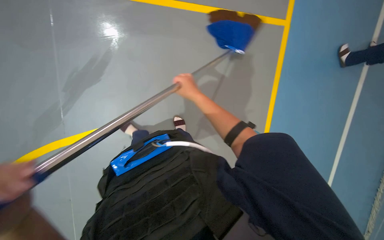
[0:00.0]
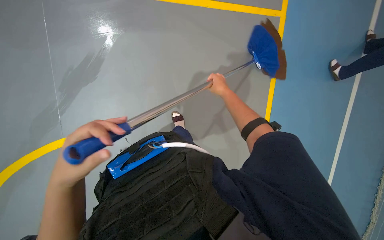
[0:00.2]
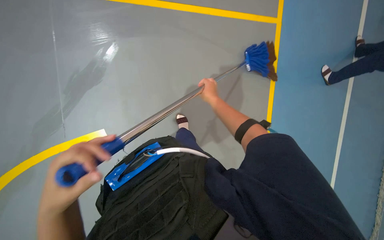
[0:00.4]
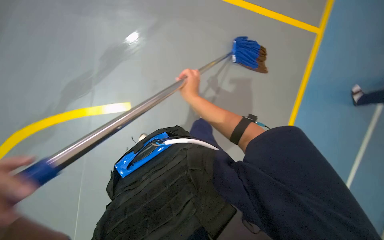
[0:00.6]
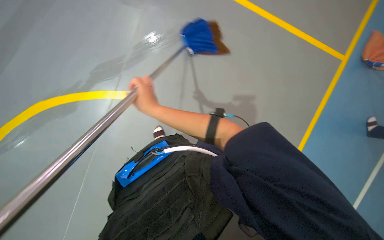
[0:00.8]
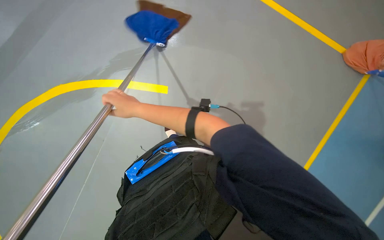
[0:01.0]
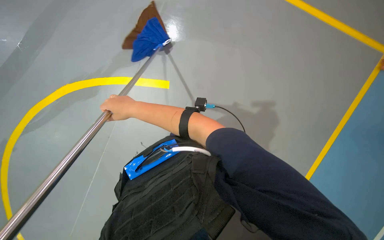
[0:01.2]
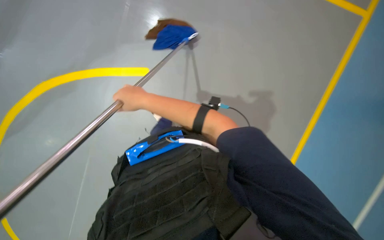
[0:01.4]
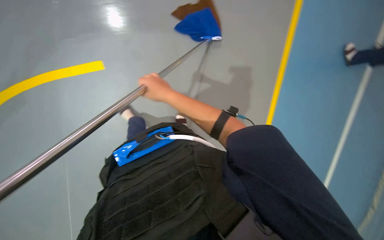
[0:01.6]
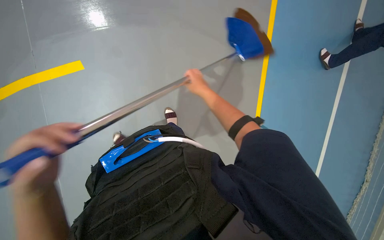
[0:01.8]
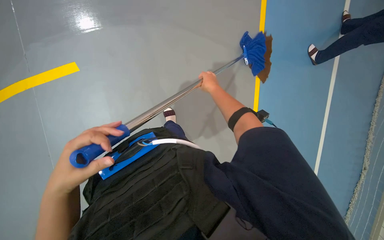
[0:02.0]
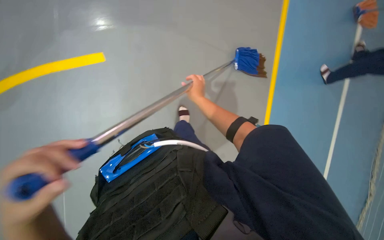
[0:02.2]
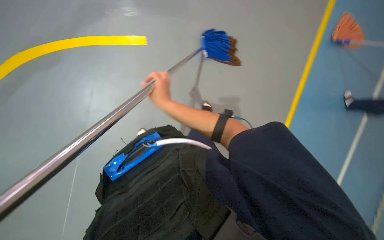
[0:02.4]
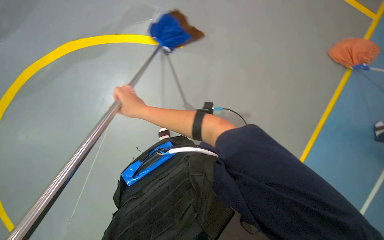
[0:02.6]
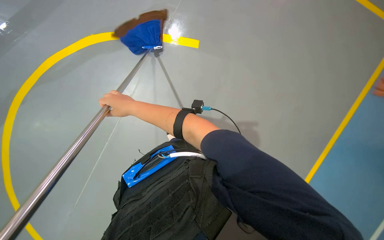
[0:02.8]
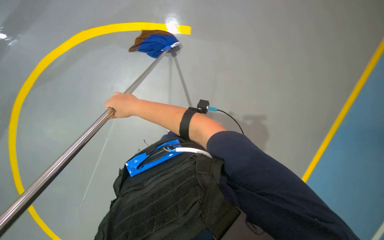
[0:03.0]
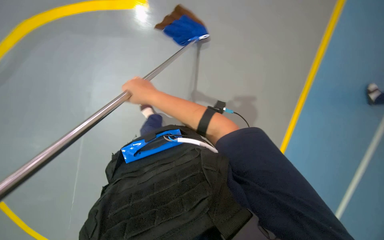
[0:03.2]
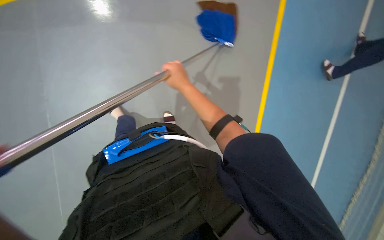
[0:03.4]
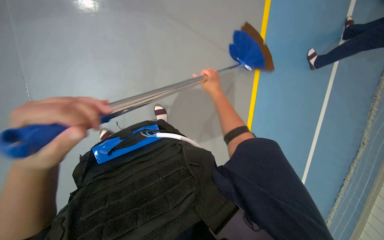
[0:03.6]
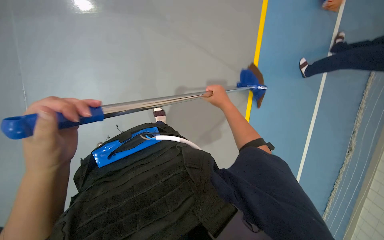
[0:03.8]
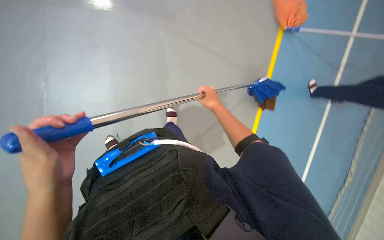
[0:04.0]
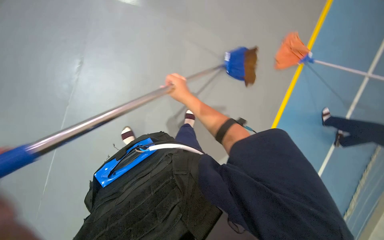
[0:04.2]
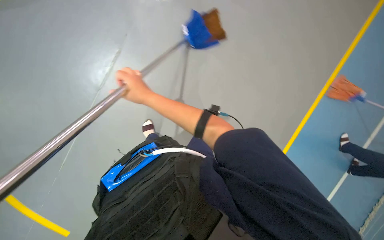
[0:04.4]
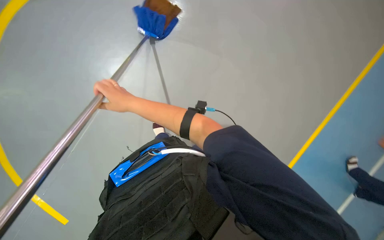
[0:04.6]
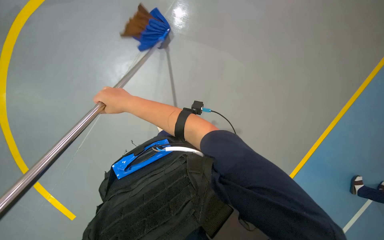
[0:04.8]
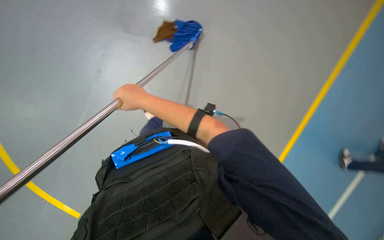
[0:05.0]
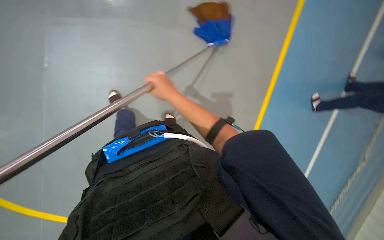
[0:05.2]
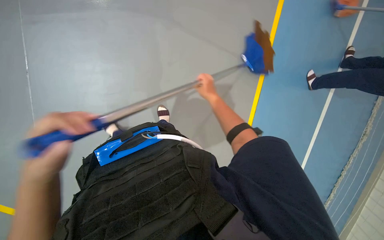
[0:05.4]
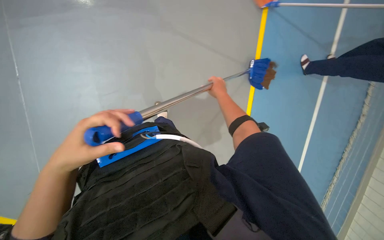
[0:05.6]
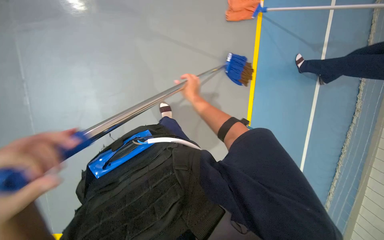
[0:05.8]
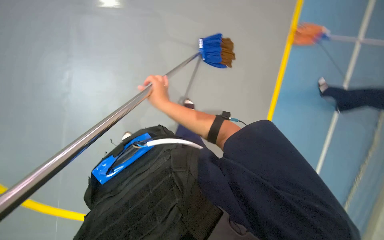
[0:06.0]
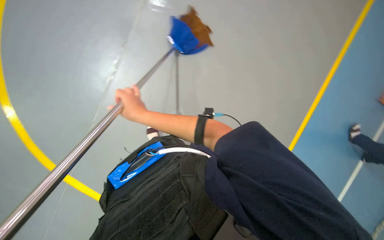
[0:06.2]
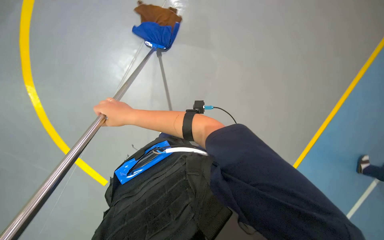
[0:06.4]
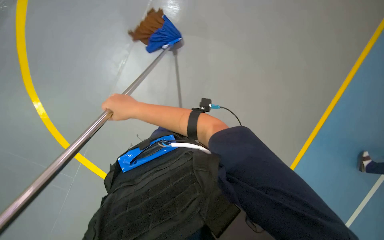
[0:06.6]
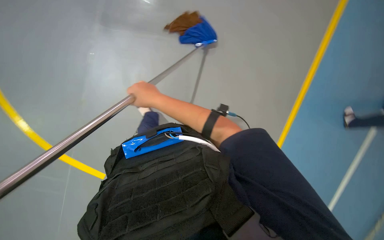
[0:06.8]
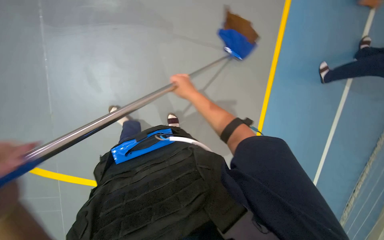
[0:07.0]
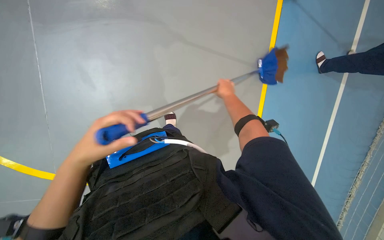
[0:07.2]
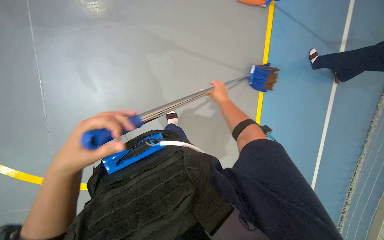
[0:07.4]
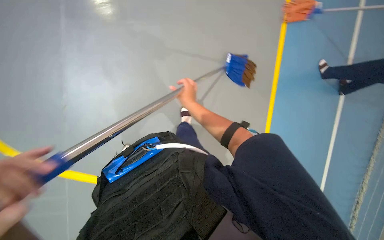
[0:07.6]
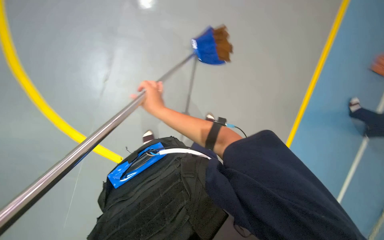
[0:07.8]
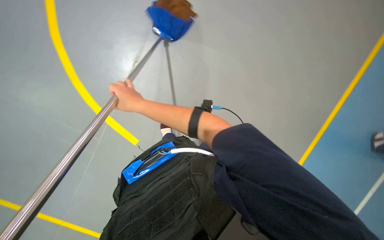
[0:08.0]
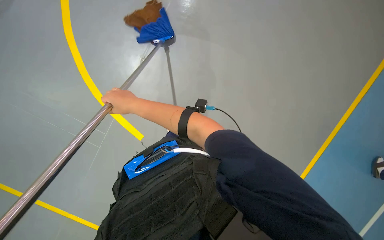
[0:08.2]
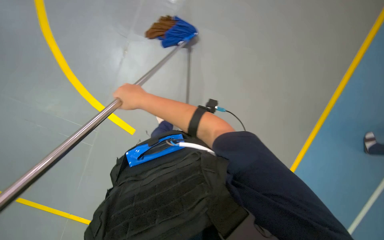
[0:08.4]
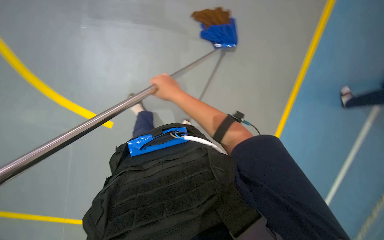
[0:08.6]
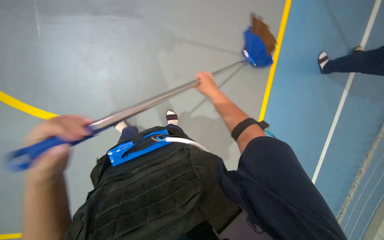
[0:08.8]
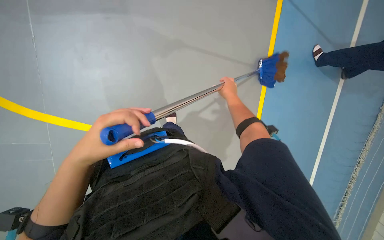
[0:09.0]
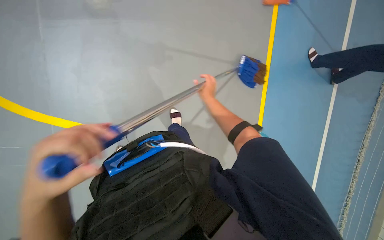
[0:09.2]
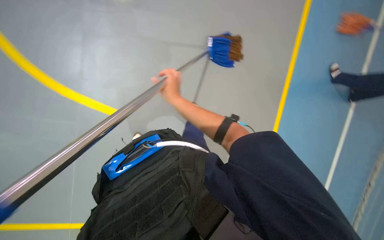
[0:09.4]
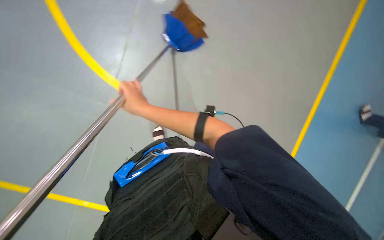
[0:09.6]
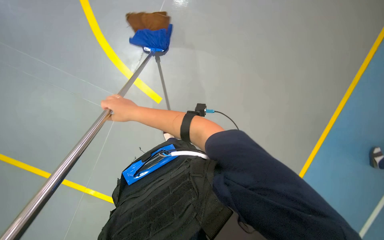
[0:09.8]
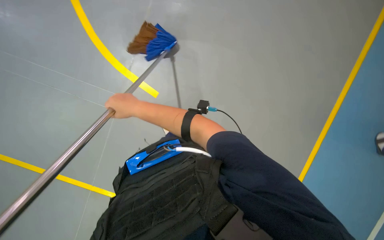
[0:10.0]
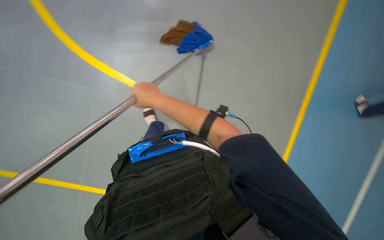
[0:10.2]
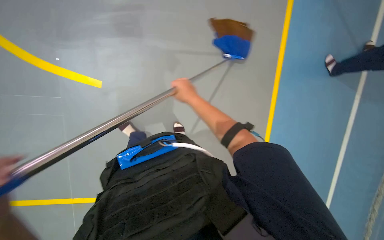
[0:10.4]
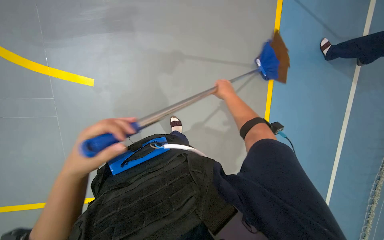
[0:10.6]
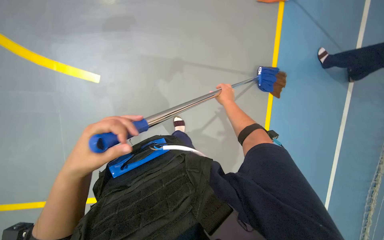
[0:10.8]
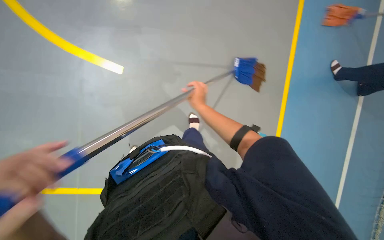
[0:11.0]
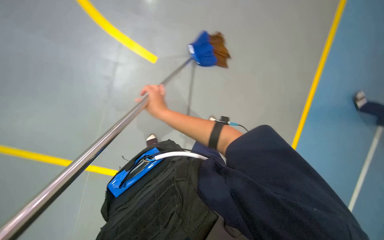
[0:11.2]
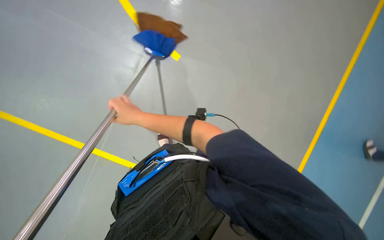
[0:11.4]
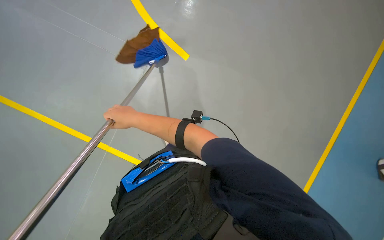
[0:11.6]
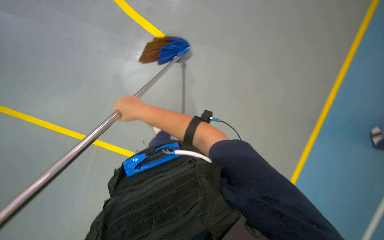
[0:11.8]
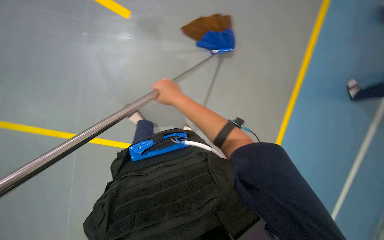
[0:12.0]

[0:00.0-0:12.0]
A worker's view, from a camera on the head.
Job: mopping floor.
The whole recording: Mopping floor with bucket. The worker dips and wrings the mop in the bucket, then mops the floor, and moves the cleaning cart.
0:00.0 to 0:01.6: The right hand swings left and right, approximately 30 cm each way, with 2 reversals.
0:04.4 to 0:06.0: The right hand is displaced farther from the camera by about 20 cm, and reaches about 20 cm to the right, then returns.
0:06.0 to 0:07.6: The right hand swings left and right, about 30 cm each way, with 2 reversals.
0:07.6 to 0:09.0: The right hand travels to the right by approximately 10 cm.
0:09.0 to 0:10.4: The right hand travels to the left by approximately 15 cm.

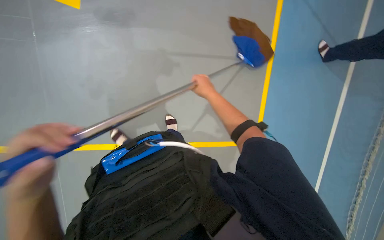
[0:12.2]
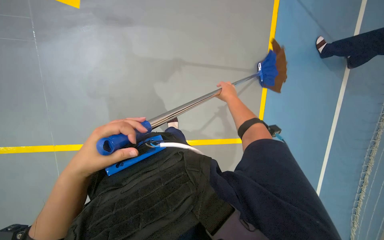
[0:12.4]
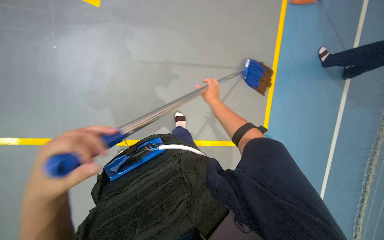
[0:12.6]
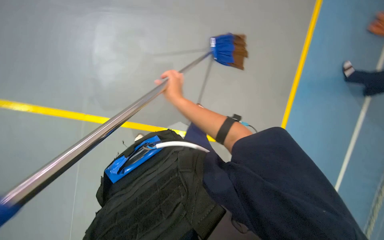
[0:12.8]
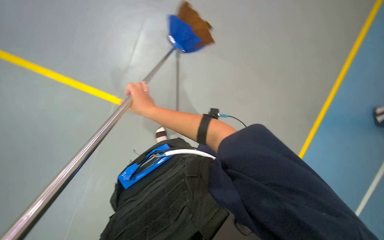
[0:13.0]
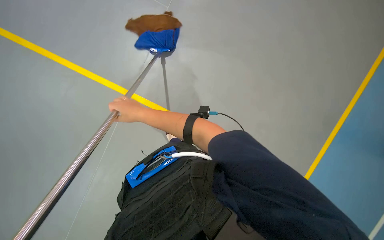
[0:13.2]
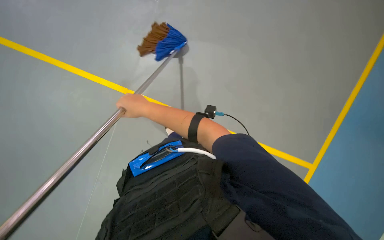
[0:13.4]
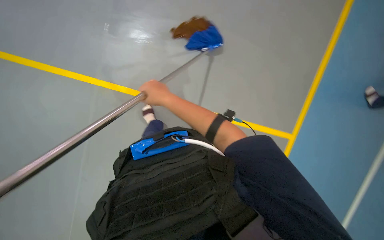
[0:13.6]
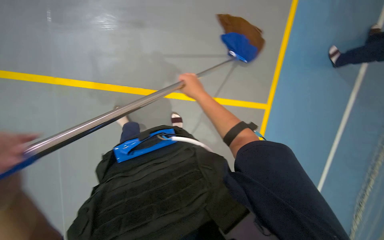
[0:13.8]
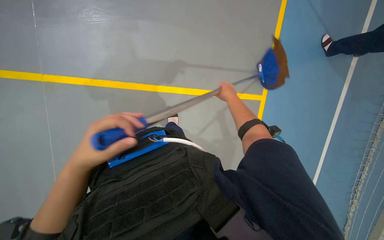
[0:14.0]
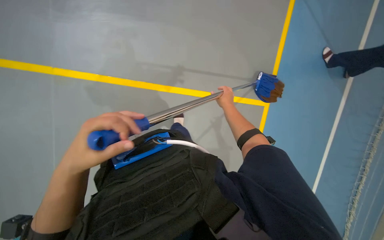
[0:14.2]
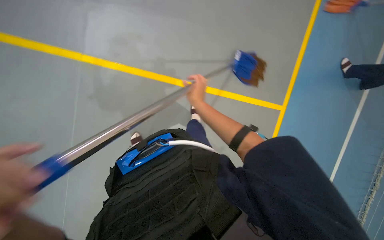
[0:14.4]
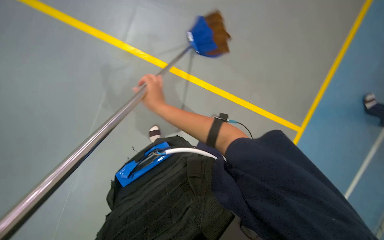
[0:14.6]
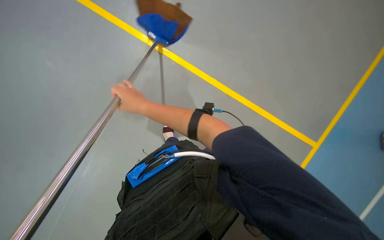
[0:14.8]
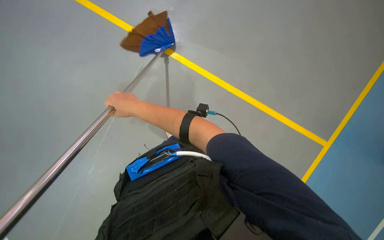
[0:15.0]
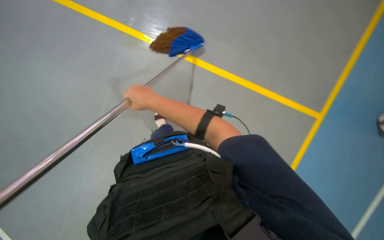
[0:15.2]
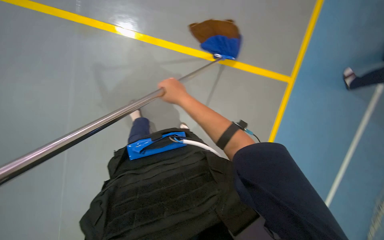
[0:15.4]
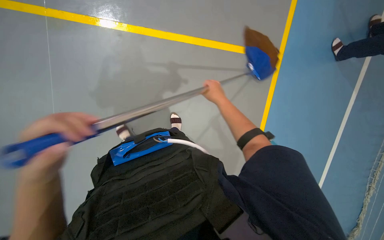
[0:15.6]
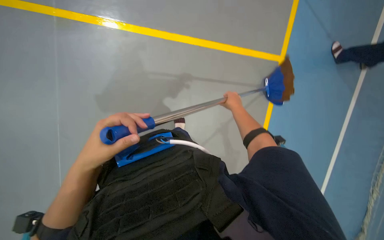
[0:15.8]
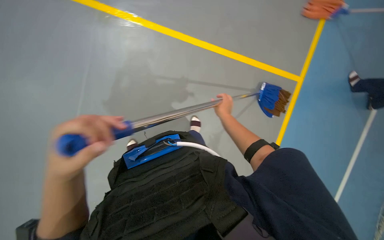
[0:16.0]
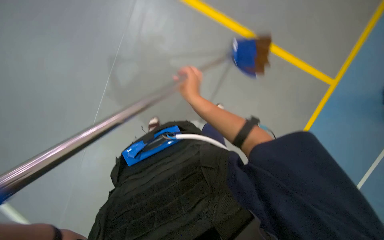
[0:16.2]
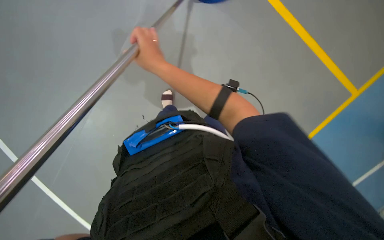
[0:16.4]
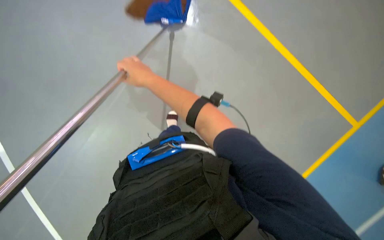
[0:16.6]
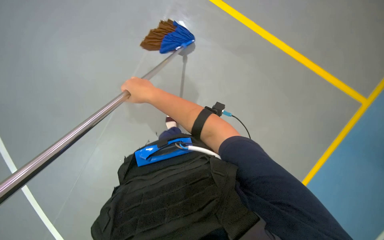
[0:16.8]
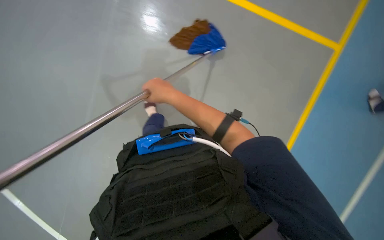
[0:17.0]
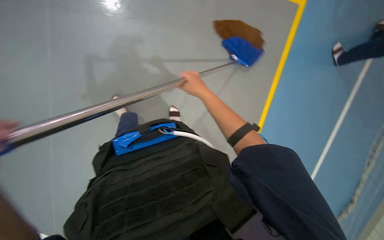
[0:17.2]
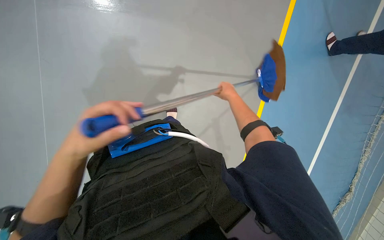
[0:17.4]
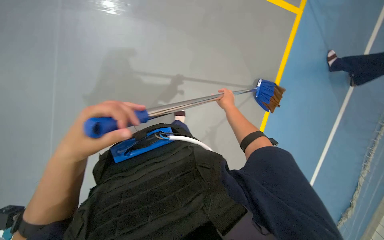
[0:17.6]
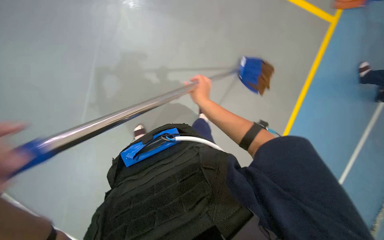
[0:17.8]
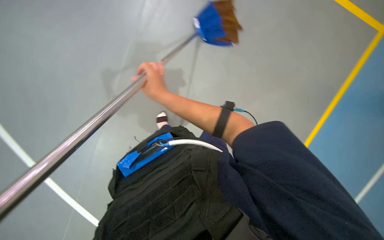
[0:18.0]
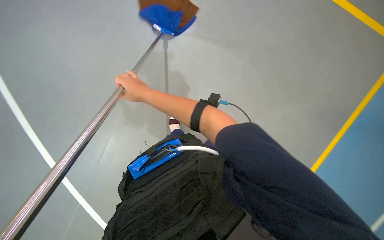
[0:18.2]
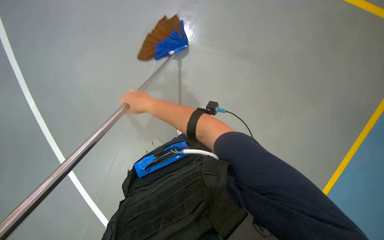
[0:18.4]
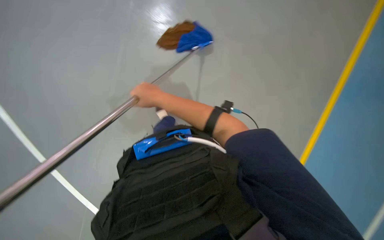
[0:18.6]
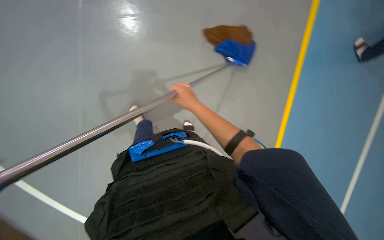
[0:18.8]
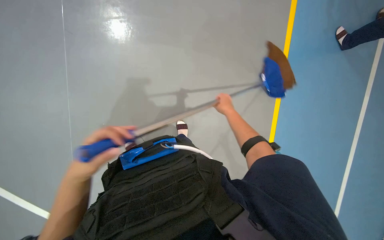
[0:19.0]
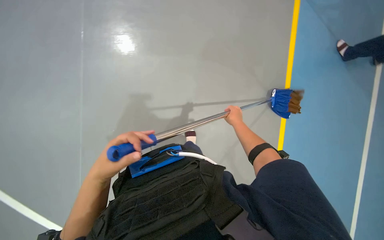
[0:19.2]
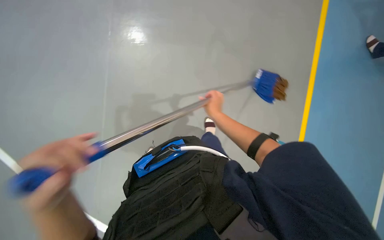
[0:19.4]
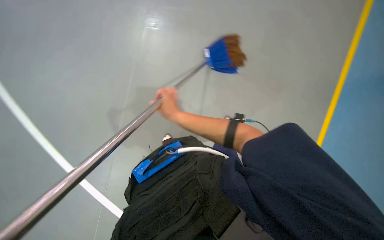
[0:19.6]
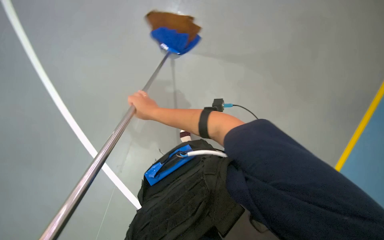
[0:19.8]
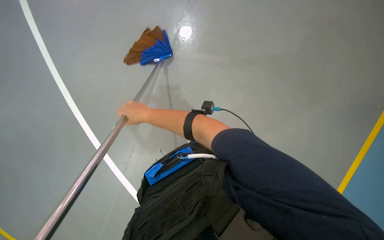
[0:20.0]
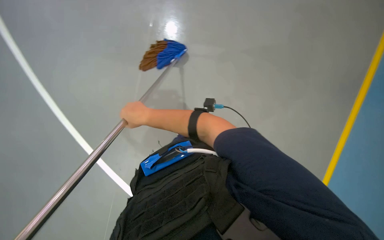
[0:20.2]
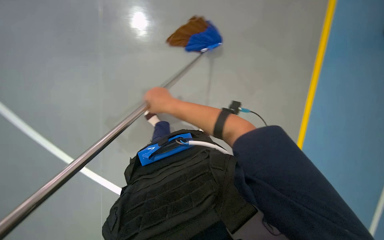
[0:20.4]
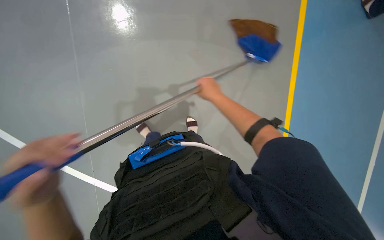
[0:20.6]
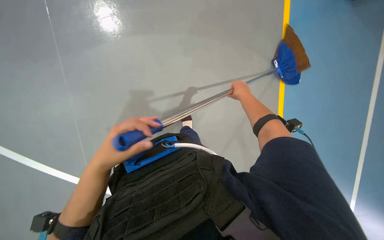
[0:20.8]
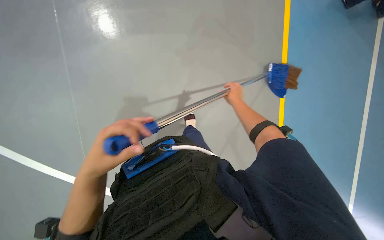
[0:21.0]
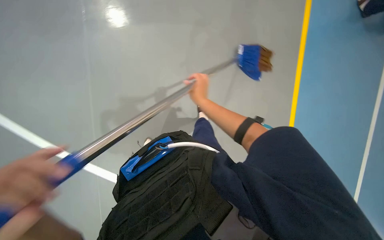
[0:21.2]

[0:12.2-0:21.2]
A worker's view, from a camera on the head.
Job: mopping floor.
The whole recording: Mopping floor with bucket. The worker dips and wrings the mop in the bucket, then mops the floor, and moves the cleaning cart.
0:12.2 to 0:13.8: The right hand moves left and right over about 30 cm, changing direction 2 times.
0:13.8 to 0:15.2: The right hand goes roughly 20 cm nearer to the camera and to the left.
0:15.2 to 0:16.6: The right hand reaches roughly 35 cm to the right, then returns.
0:16.6 to 0:18.2: The right hand goes to the right and returns, approximately 30 cm each way.
0:18.2 to 0:19.8: The right hand goes to the right and returns, approximately 30 cm each way.
0:19.8 to 0:21.2: The right hand shifts some 20 cm to the right.
